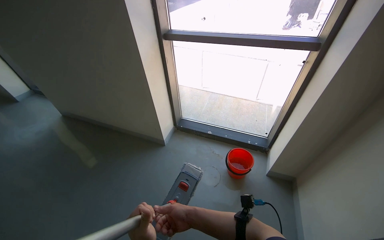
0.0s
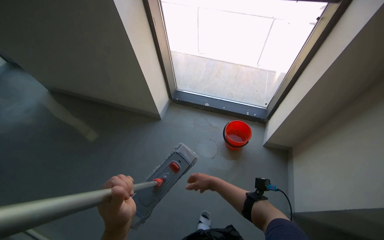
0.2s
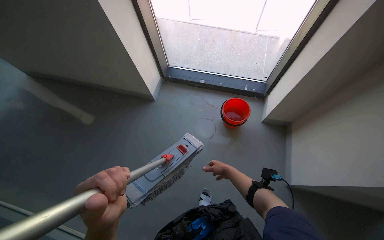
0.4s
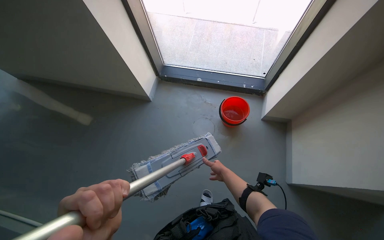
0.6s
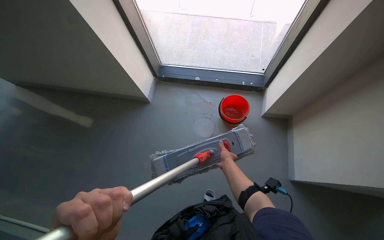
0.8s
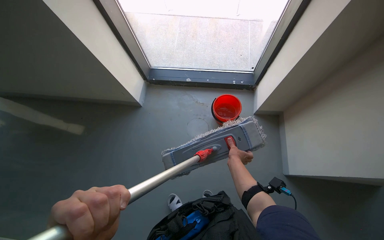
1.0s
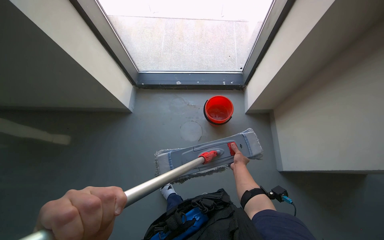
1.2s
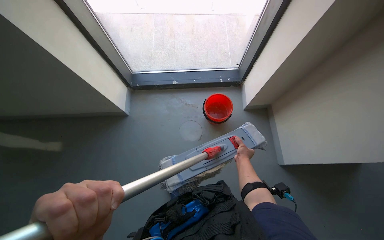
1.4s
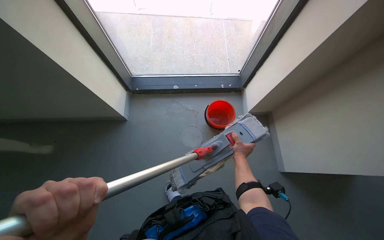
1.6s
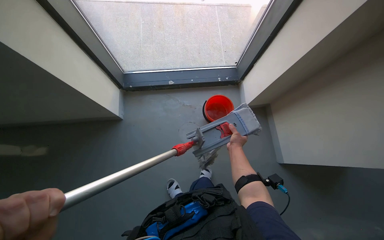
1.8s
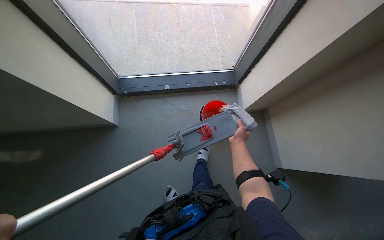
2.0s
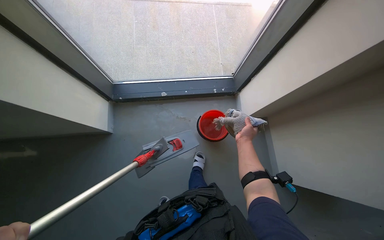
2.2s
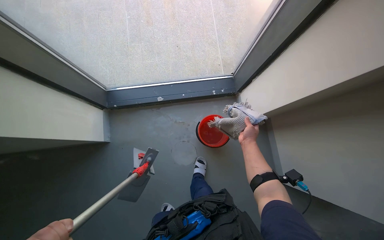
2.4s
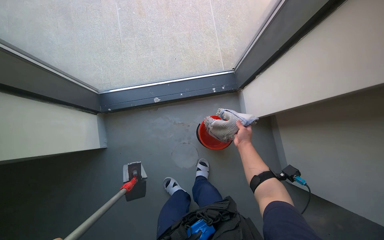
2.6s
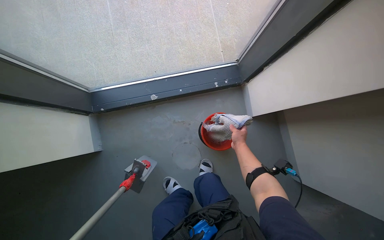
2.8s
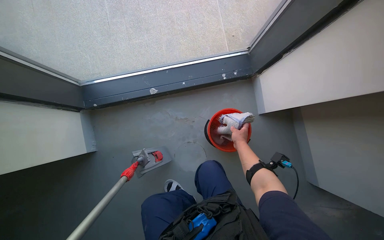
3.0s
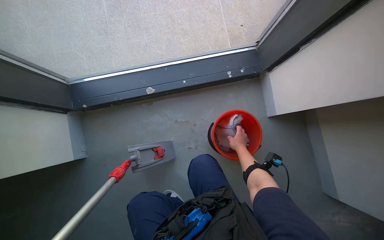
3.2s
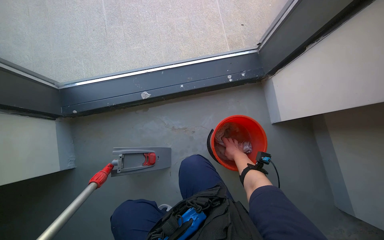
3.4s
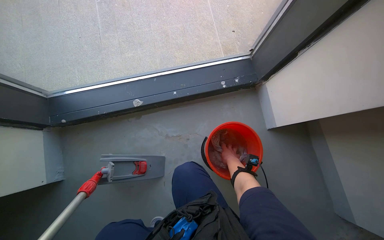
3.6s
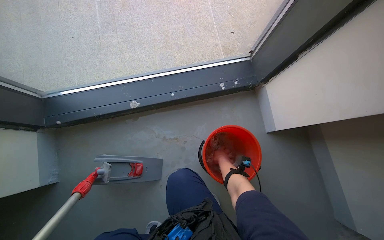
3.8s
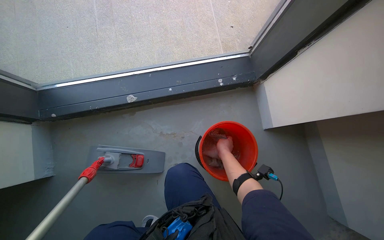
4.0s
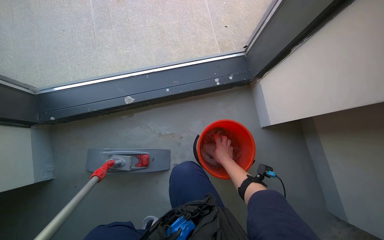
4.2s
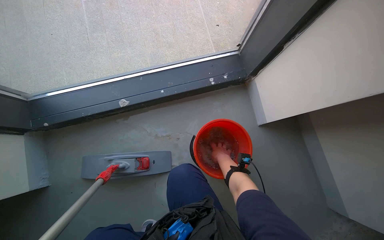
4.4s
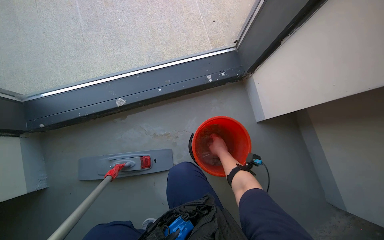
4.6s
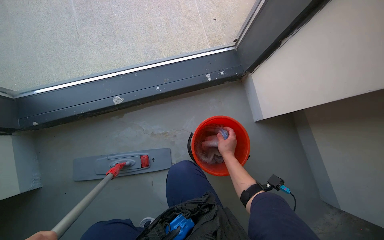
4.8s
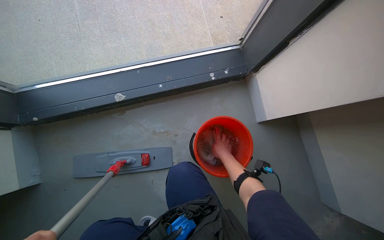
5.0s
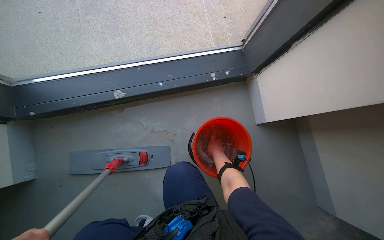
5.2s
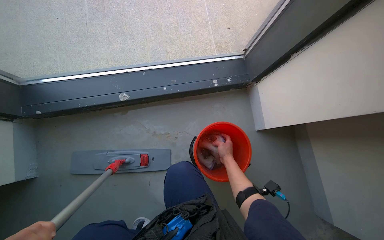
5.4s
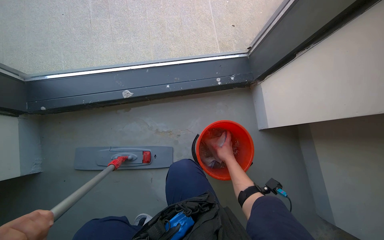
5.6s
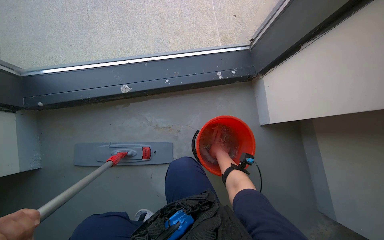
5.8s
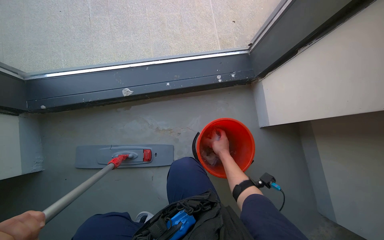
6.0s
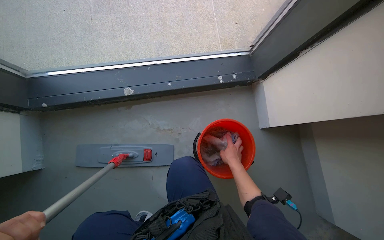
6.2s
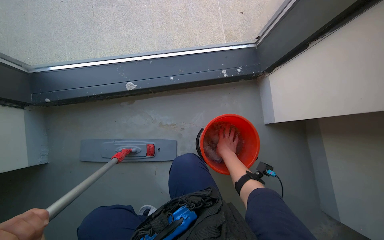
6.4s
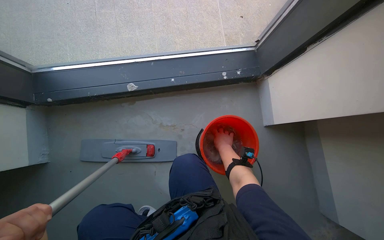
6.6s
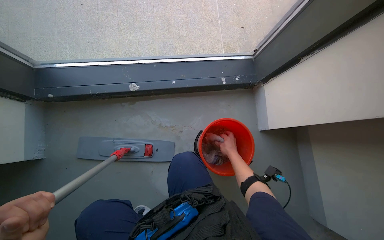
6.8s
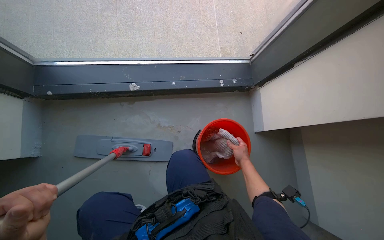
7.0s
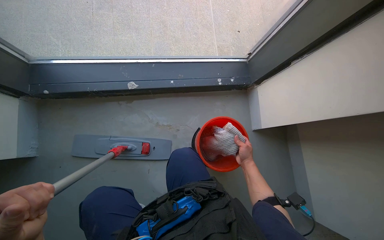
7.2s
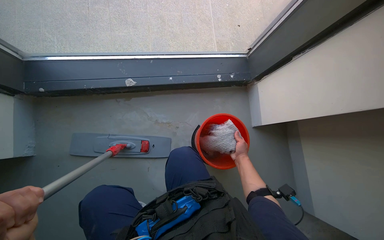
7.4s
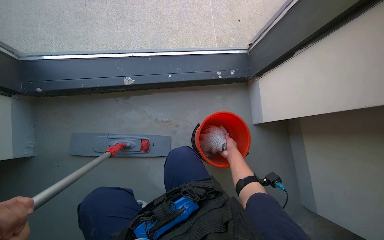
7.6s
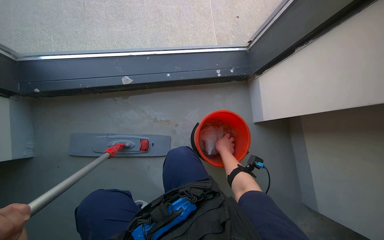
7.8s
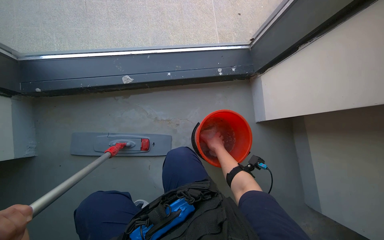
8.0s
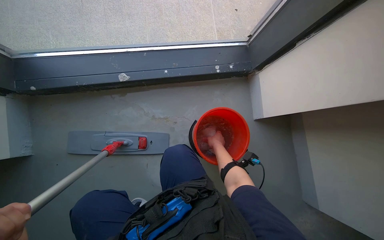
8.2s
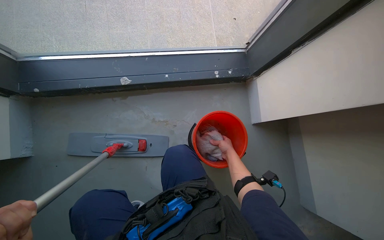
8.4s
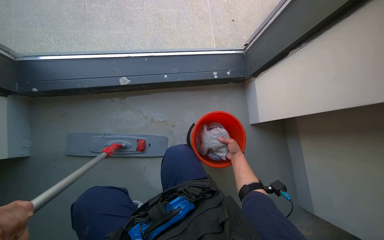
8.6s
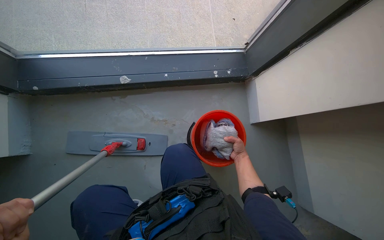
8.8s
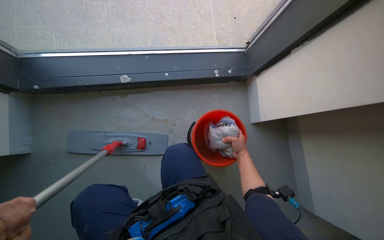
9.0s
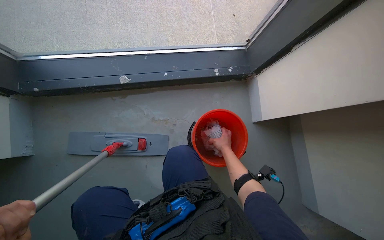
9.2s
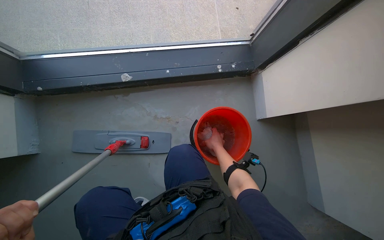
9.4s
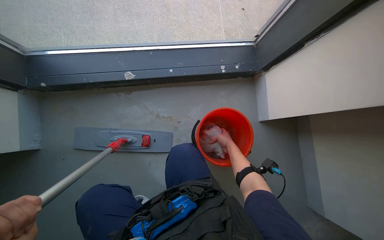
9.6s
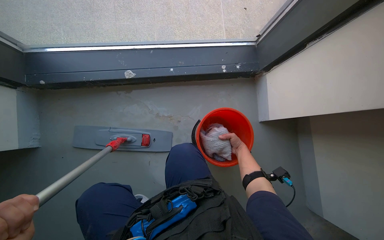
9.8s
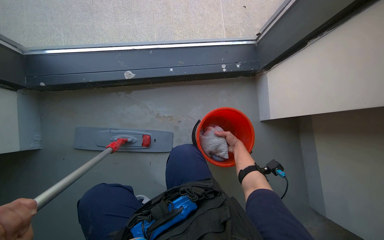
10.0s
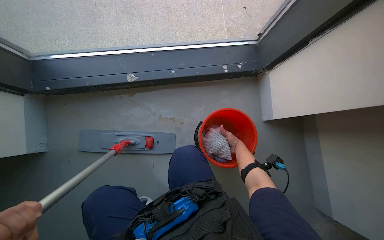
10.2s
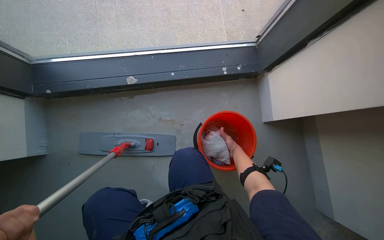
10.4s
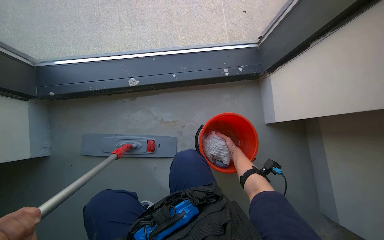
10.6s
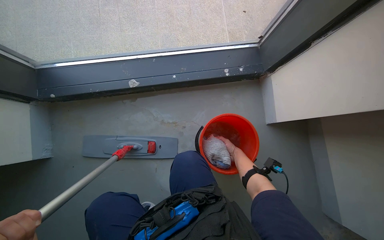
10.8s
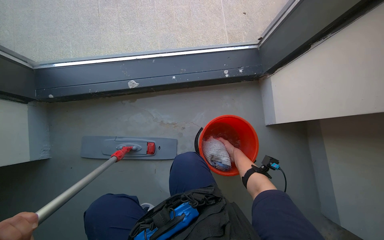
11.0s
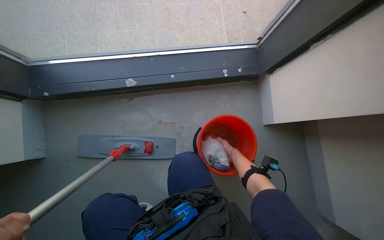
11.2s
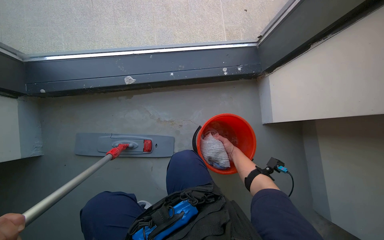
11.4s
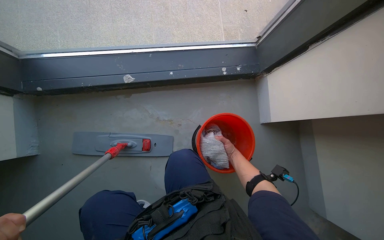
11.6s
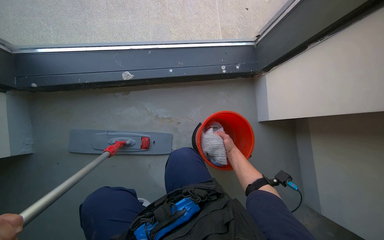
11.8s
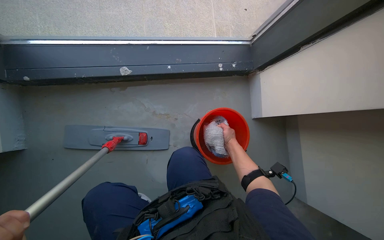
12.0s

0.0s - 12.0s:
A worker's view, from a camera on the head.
Job: mopping floor.
The whole recording: Mopping floor near window. The worker mops the floor in the corner area near the window.
0.0s - 1.6s: The wearer moves roughly 40 cm. The wearer looks about 25 degrees further to the right. The wearer looks some 25 degrees further downward.
1.6s - 3.0s: The wearer moves some 60 cm. The view tilts roughly 15 degrees downward.
9.0s - 10.4s: The right hand shifts roughly 10 cm farther from the camera.
10.4s - 12.0s: The right hand heads nearer to the camera, covering approximately 10 cm.

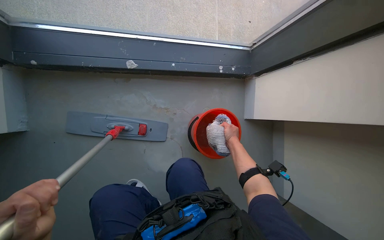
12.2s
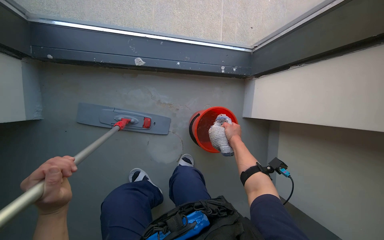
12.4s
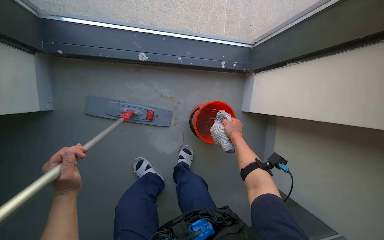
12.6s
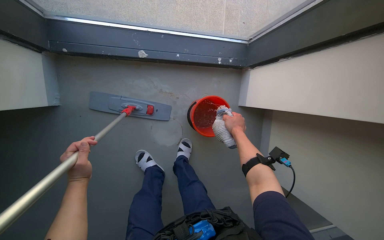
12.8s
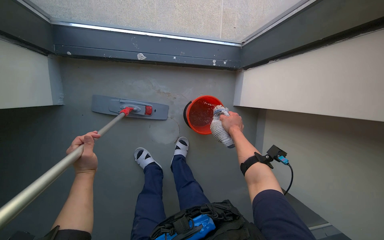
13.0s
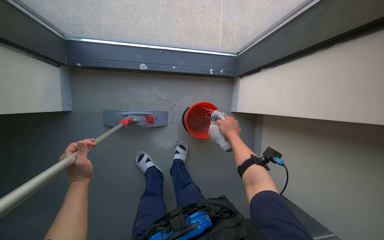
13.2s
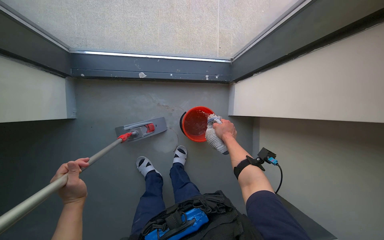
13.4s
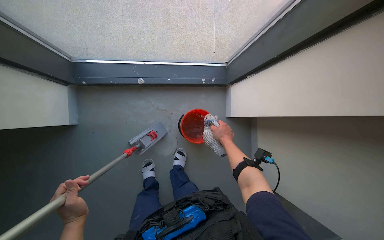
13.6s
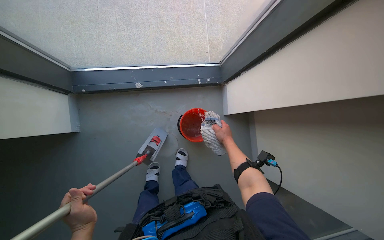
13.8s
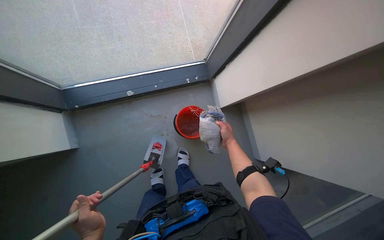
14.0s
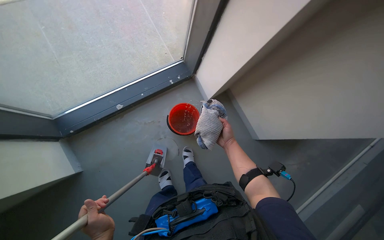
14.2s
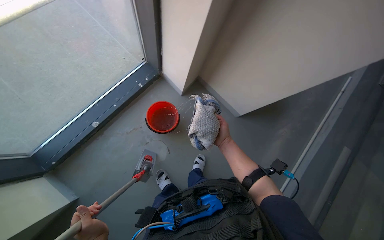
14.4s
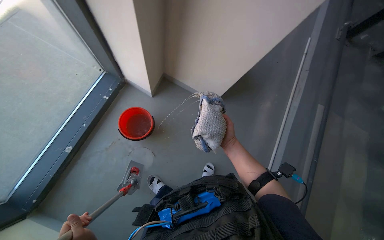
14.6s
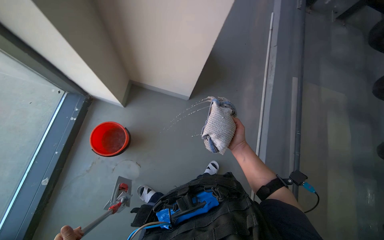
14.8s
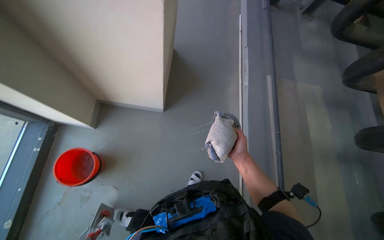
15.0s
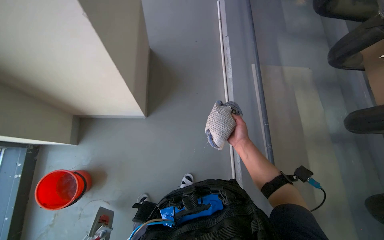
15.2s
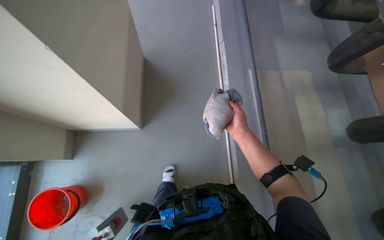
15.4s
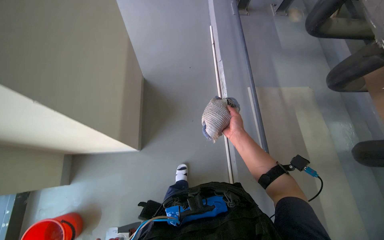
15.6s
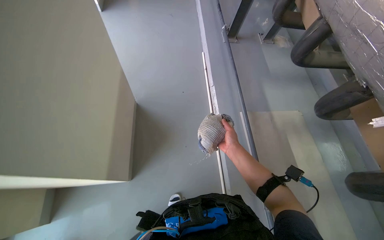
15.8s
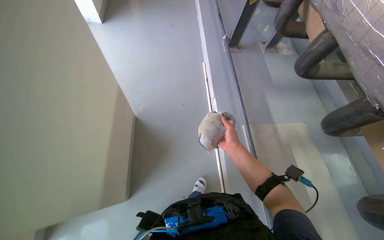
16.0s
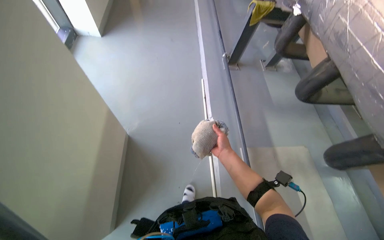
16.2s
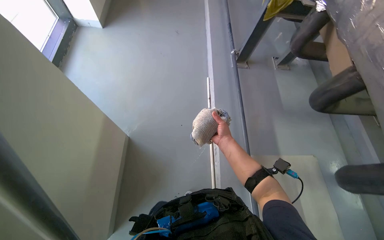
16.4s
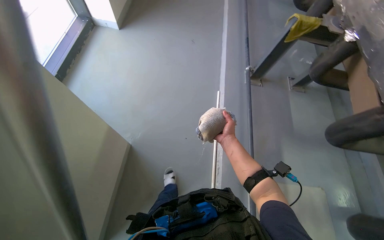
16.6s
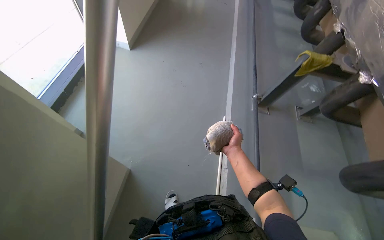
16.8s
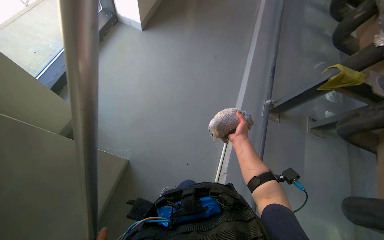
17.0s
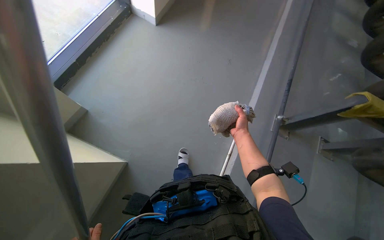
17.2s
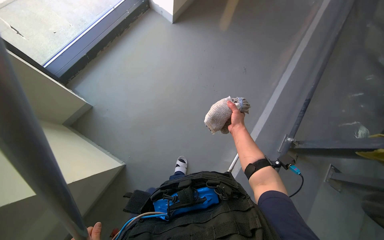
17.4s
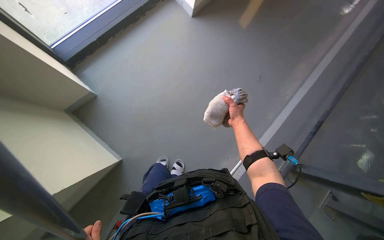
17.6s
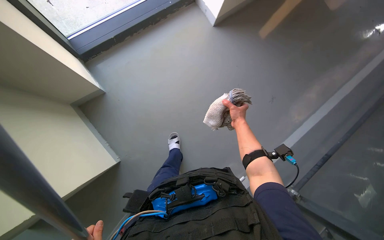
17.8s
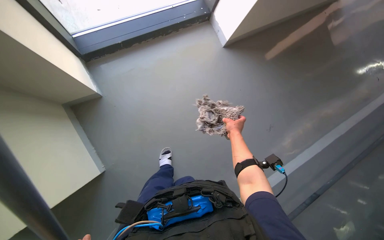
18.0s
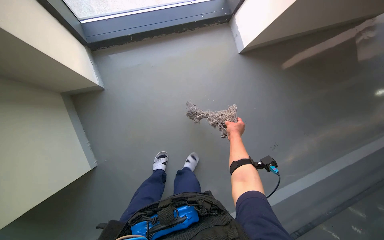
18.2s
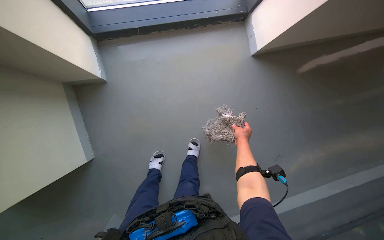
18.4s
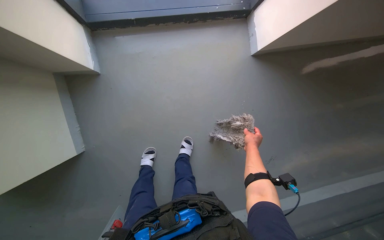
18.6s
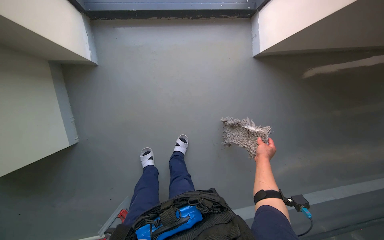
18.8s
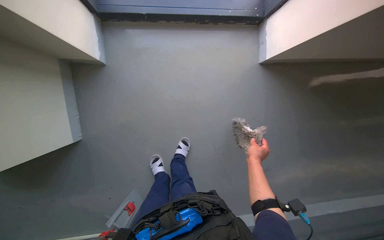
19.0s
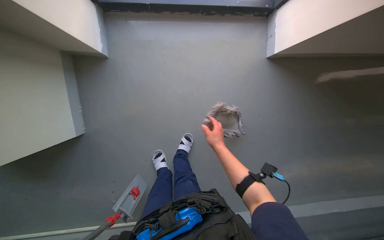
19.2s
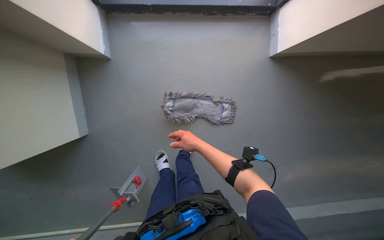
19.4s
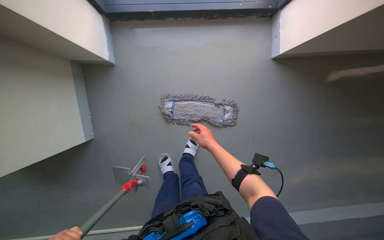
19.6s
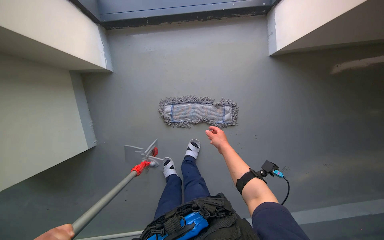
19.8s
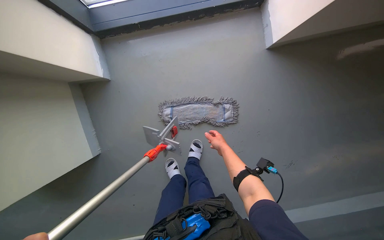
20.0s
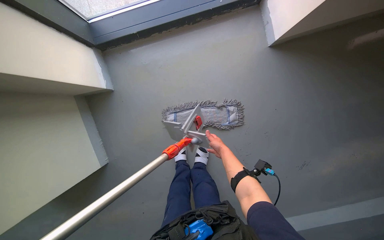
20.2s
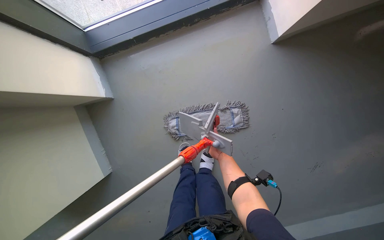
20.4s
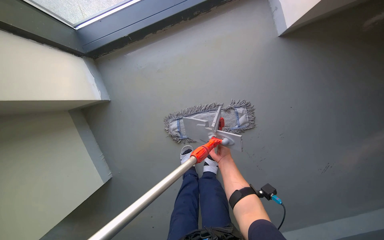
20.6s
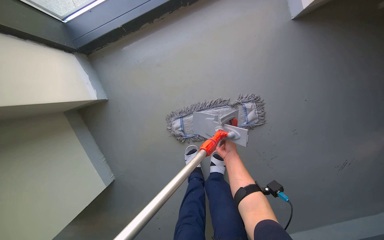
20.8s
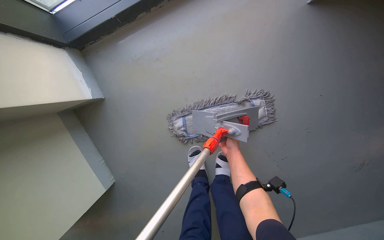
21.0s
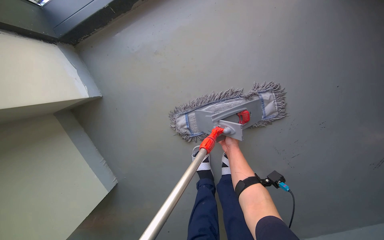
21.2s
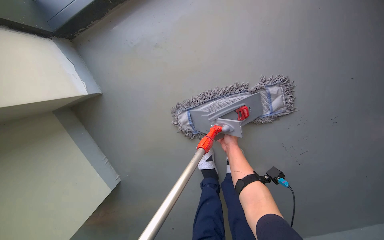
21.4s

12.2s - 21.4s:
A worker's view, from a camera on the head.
Job: mopping floor.
The whole recording: Mopping floor near window. The worker mops the floor in the corner area near the window.
13.8s - 15.2s: The camera travels approximately 80 cm. The head turns to the right by approximately 85 degrees.
15.2s - 16.8s: The camera is carried approximately 1 m.
16.8s - 18.4s: The right hand moves farther from the camera, roughly 15 cm.
18.4s - 19.8s: The right hand goes left and right, approximately 25 cm each way, reversing 2 times.
